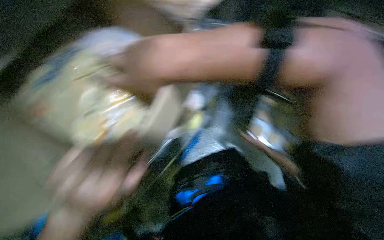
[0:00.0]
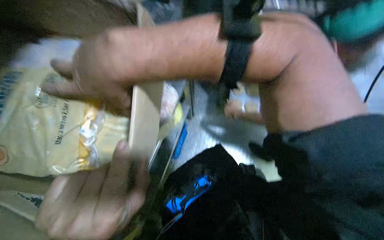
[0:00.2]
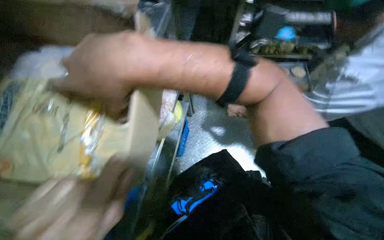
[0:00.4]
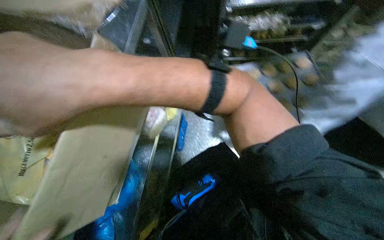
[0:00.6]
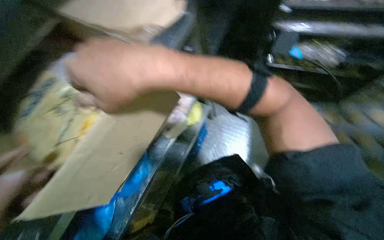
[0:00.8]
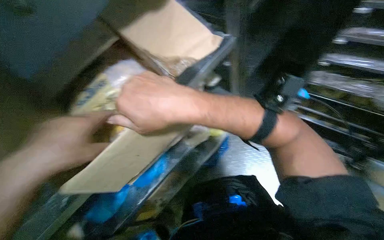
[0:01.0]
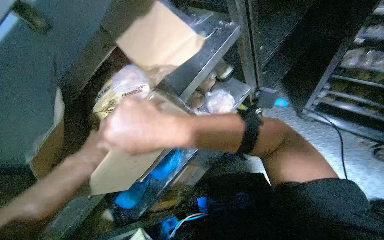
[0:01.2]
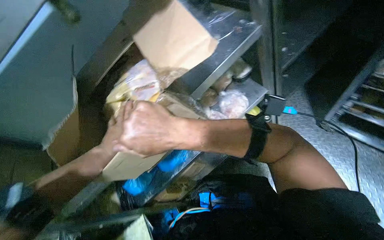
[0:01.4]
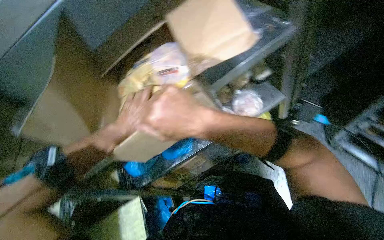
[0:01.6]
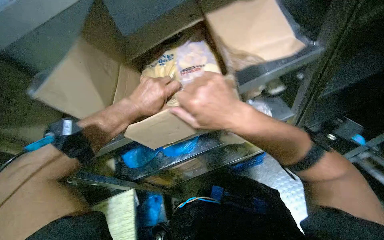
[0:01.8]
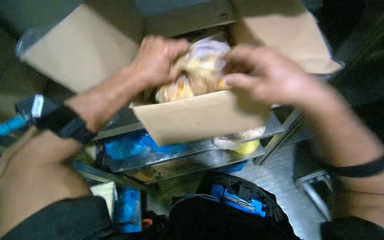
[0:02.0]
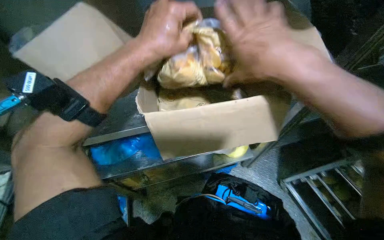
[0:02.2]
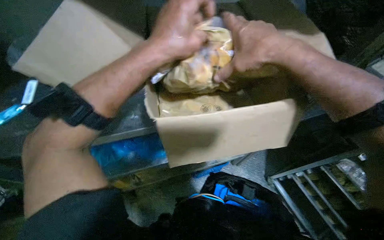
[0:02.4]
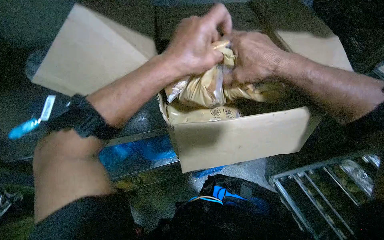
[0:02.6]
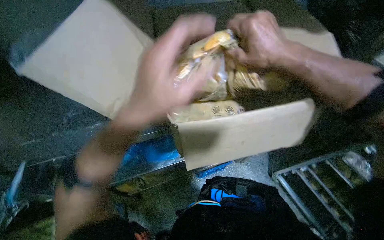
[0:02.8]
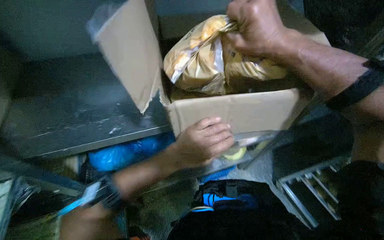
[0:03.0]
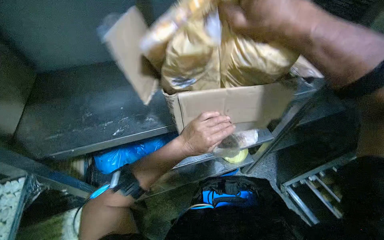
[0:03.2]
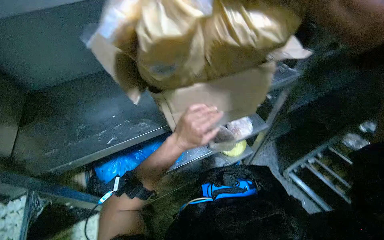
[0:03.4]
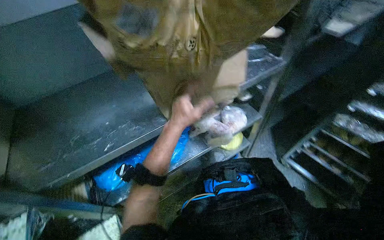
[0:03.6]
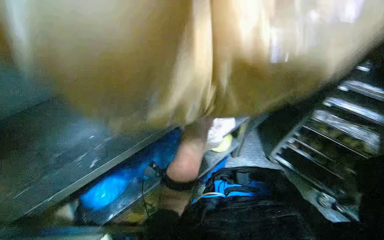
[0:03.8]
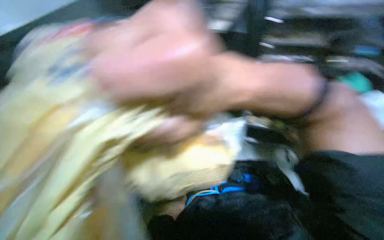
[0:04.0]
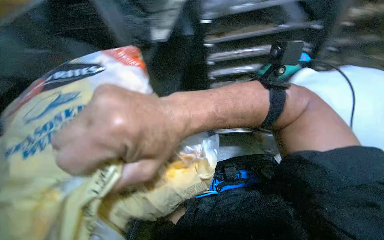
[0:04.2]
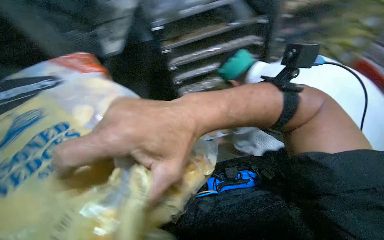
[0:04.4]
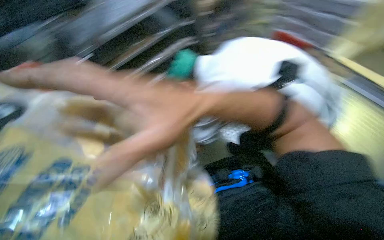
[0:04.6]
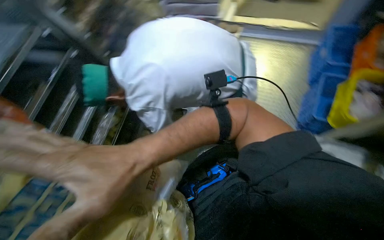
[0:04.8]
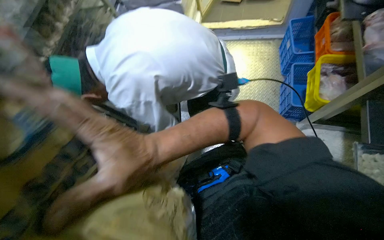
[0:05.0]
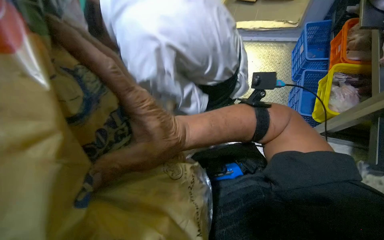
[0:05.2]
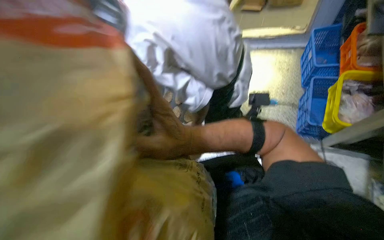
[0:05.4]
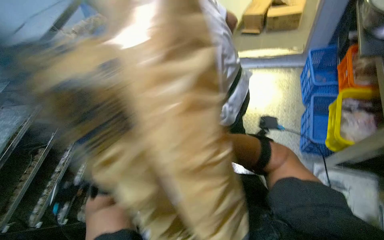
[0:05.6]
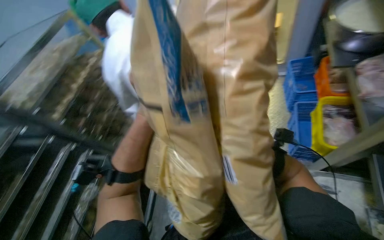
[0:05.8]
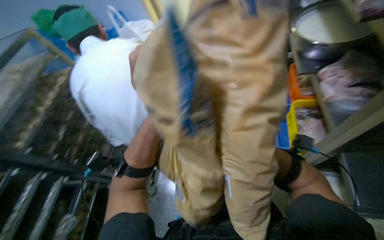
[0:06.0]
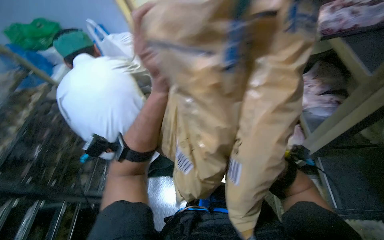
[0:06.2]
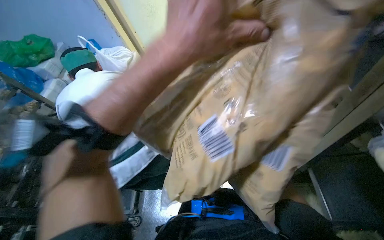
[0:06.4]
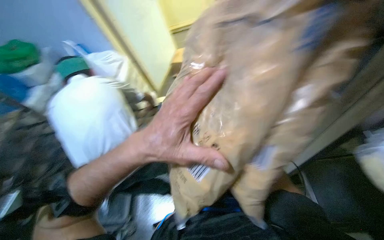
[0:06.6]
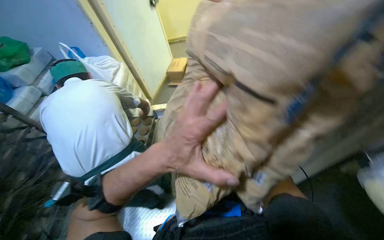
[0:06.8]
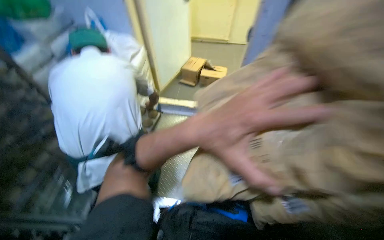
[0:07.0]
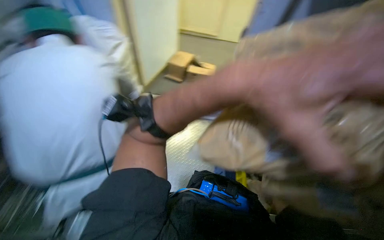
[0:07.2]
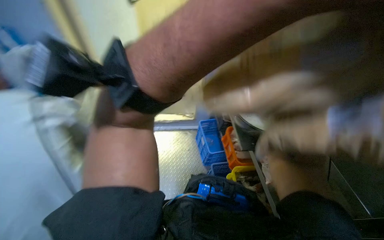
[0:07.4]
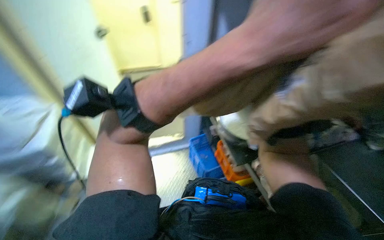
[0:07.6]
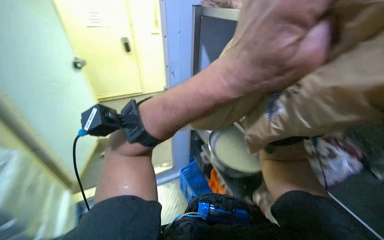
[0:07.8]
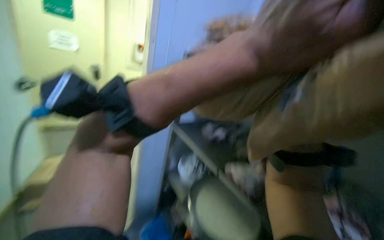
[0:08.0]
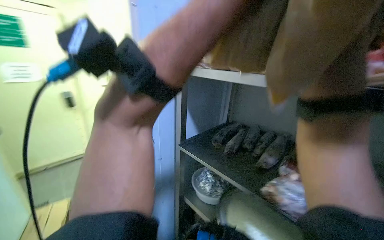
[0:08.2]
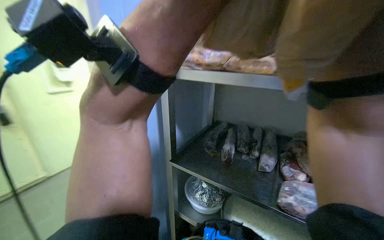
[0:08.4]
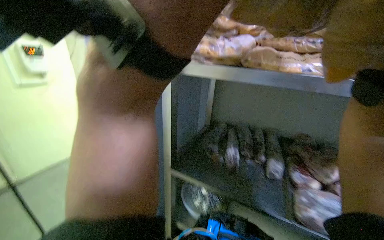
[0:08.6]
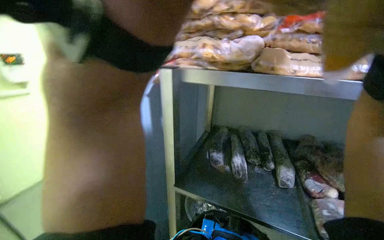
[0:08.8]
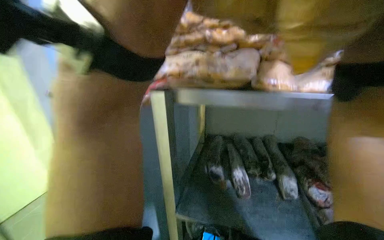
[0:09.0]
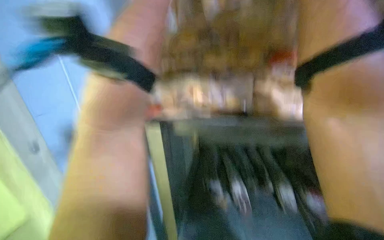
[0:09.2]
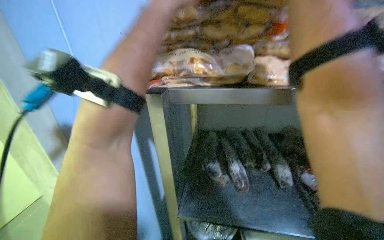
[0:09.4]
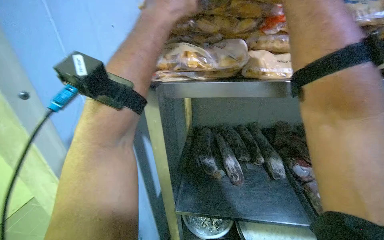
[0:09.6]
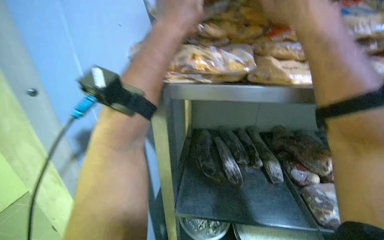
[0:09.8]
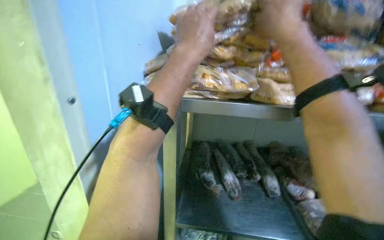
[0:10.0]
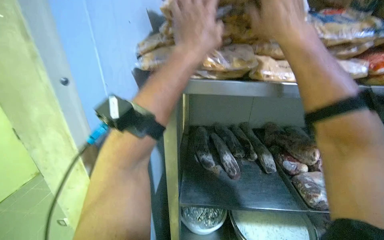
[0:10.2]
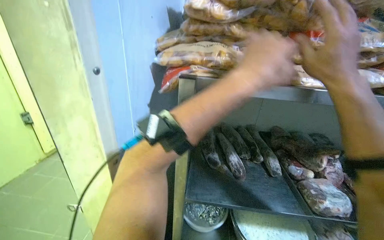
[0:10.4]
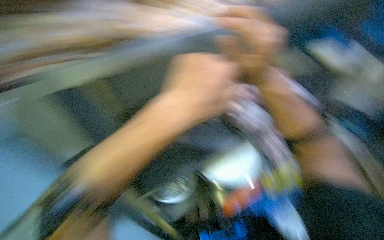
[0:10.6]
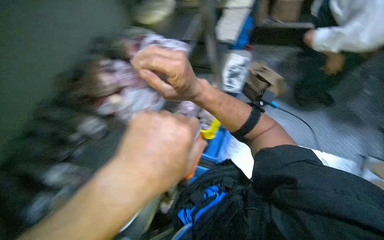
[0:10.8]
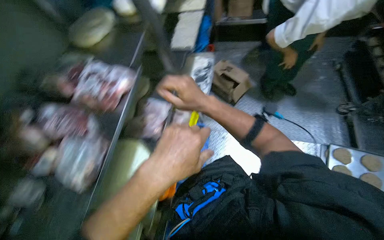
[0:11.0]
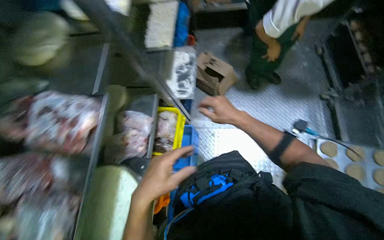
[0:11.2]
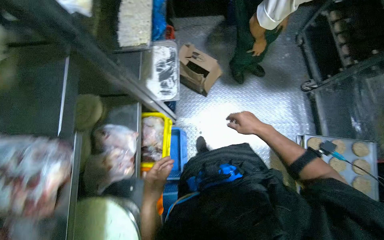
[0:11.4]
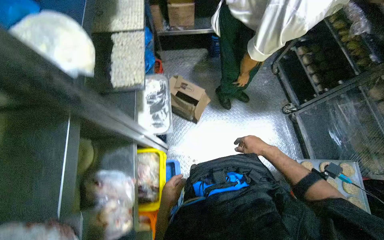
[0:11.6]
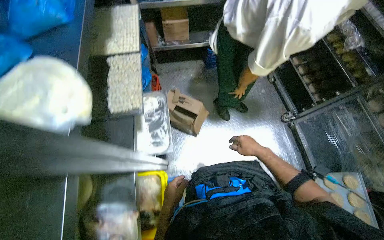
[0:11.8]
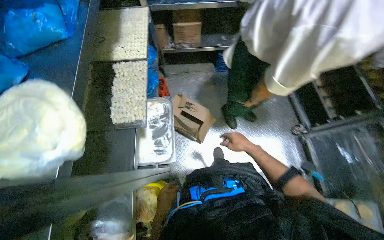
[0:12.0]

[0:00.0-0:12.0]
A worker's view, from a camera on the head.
Job: preparing food.
The whole recording: Stocking frozen food onto shelves. The worker unloads bags of frozen food from cardboard boxes and places them onto metal shelves.
0:00.0 to 0:01.6: The wearer looks roughly 30 degrees further to the left.
0:01.6 to 0:03.0: The camera is aimed roughly 20 degrees further to the right.
0:03.0 to 0:04.4: The wearer looks about 30 degrees further to the right.
0:04.4 to 0:06.0: The head rotates about 30 degrees to the right. The view tilts about 15 degrees upward.
0:06.0 to 0:07.6: The camera is aimed roughly 20 degrees further to the right.
0:07.6 to 0:09.0: The view tilts some 15 degrees upward.
0:10.4 to 0:12.0: The camera travels roughly 70 cm. The head turns to the right by about 35 degrees.

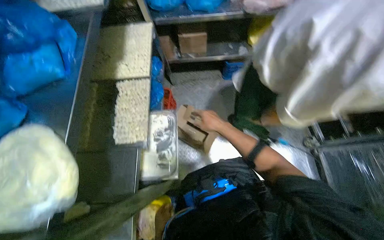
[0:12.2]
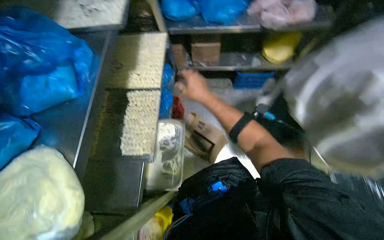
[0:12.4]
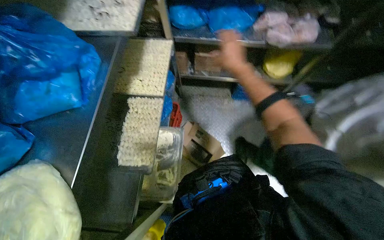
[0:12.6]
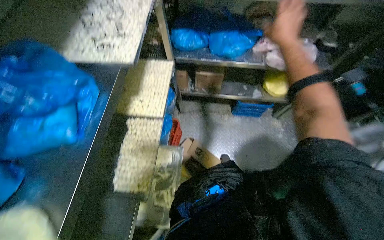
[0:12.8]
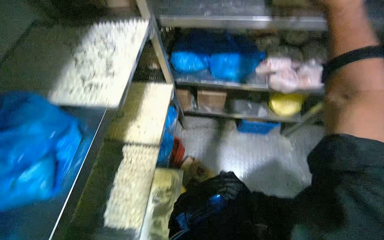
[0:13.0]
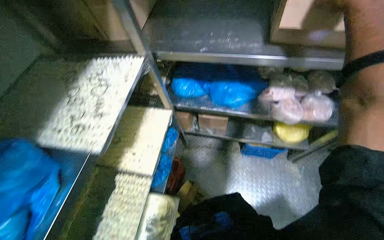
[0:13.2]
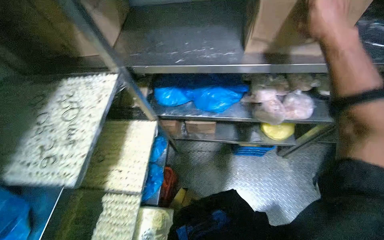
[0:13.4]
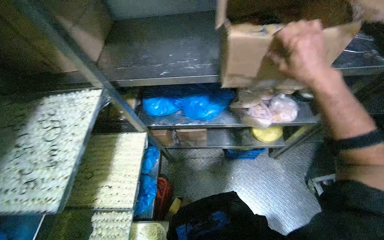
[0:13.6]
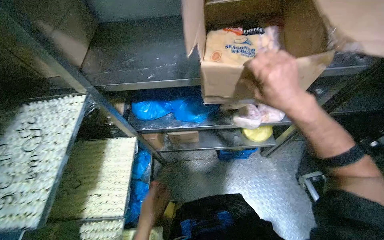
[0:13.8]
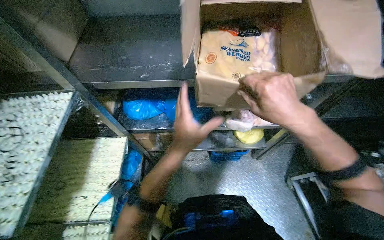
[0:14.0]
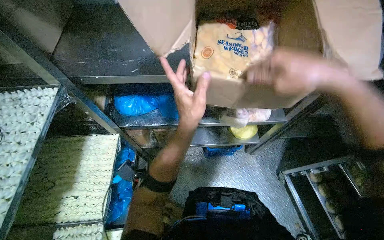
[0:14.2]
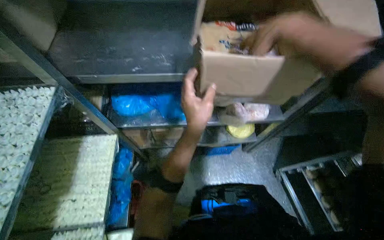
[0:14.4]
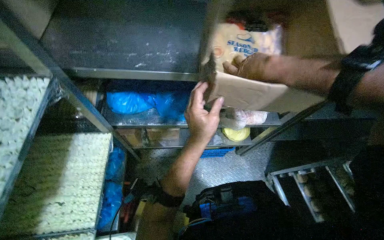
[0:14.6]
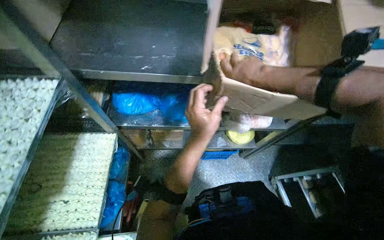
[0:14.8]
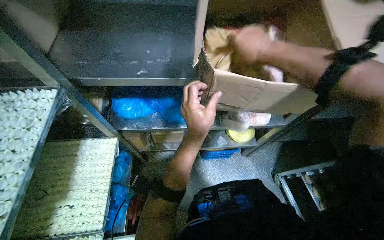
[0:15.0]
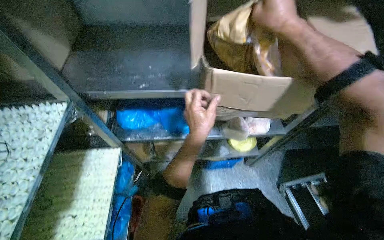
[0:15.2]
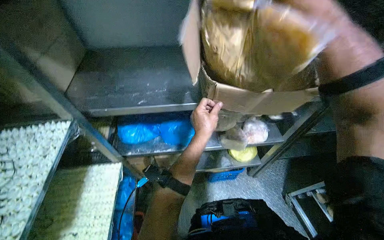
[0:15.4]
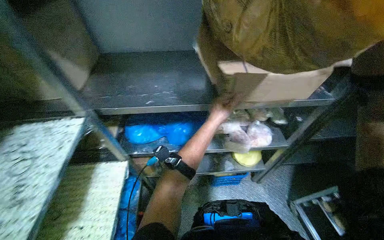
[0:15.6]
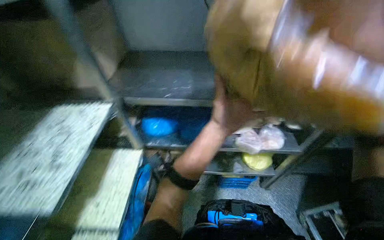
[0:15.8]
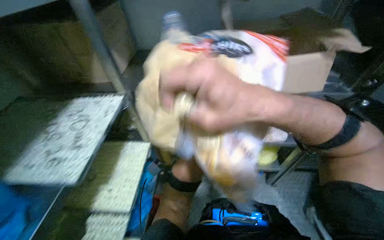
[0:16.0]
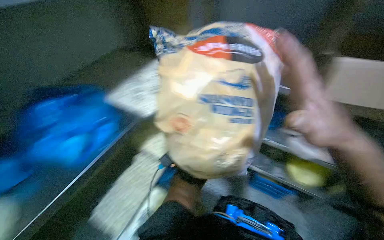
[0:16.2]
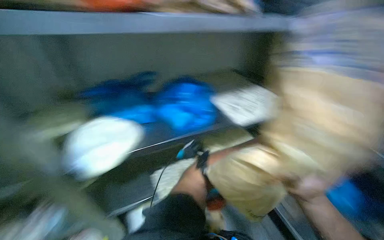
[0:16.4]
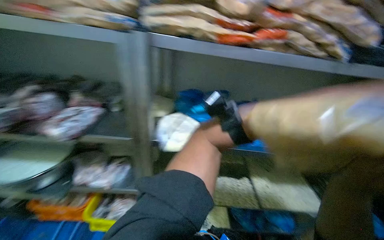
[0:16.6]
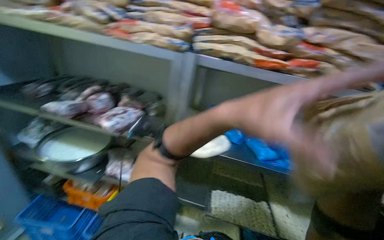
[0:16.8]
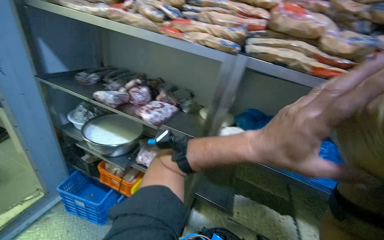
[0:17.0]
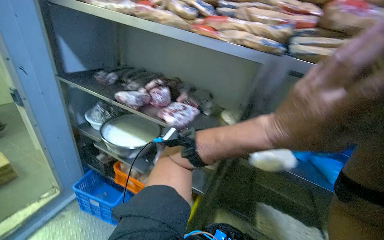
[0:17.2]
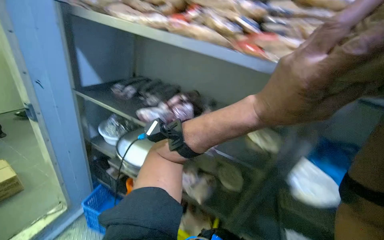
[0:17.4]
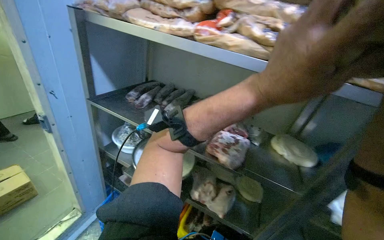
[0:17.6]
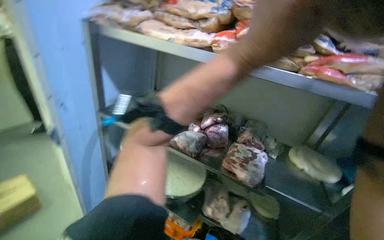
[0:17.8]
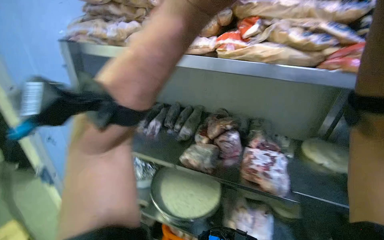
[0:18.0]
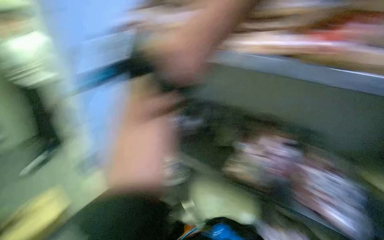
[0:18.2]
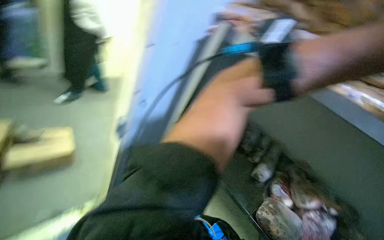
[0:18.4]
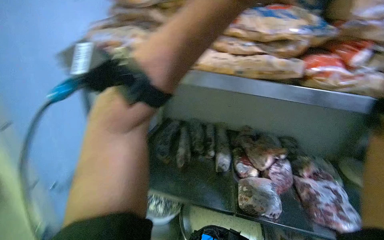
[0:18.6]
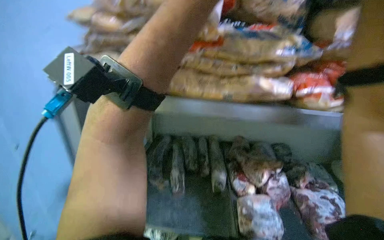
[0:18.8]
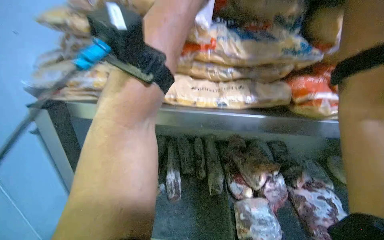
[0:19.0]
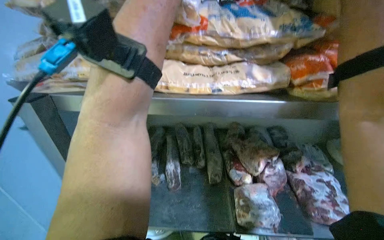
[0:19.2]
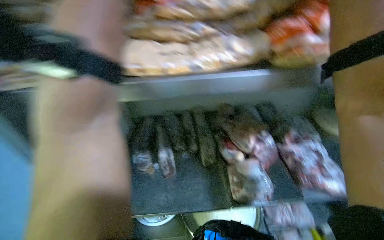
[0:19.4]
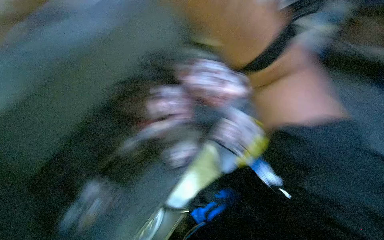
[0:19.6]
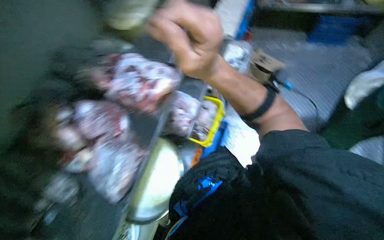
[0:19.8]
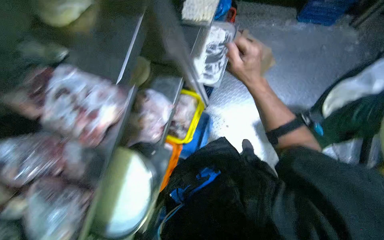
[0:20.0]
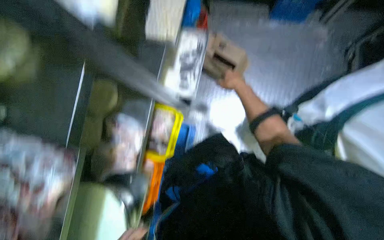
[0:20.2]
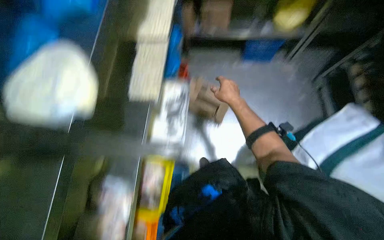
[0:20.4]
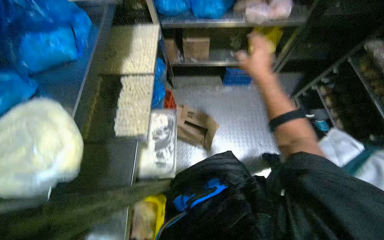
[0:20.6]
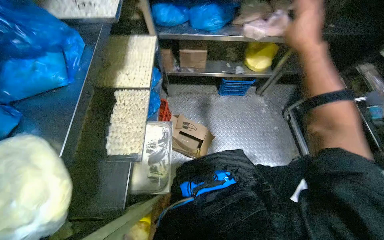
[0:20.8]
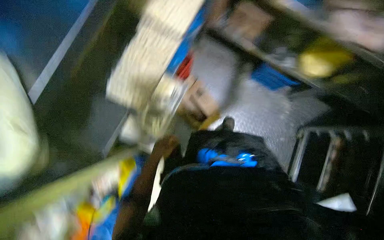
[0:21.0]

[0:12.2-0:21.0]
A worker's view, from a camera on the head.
Job: preparing food.
The whole recording: Stocking frozen food onto shelves. The worker unloads bags of frozen food from cardboard boxes and places them onto metal shelves.
0:12.2 to 0:13.6: The camera travels about 50 cm. The view tips upward by roughly 15 degrees.
0:13.6 to 0:15.2: The right hand heads up the picture, covering some 15 cm.
0:15.2 to 0:16.6: The wearer looks roughly 40 degrees further to the left. The view tilts about 15 degrees upward.
0:16.6 to 0:18.0: The camera is carried approximately 70 cm. The camera is aimed some 15 degrees further to the left.
0:18.0 to 0:19.6: The head rotates roughly 60 degrees to the right. The wearer looks some 15 degrees further downward.
0:19.6 to 0:21.0: The wearer moves approximately 60 cm. The wearer's head swings approximately 25 degrees to the right.
